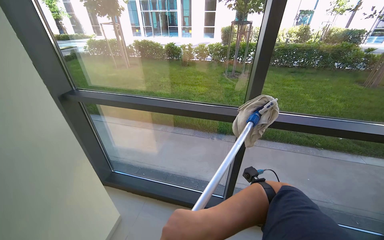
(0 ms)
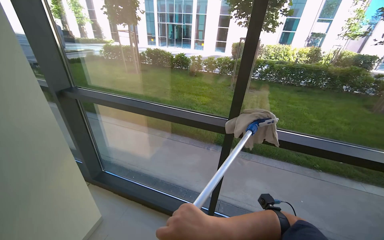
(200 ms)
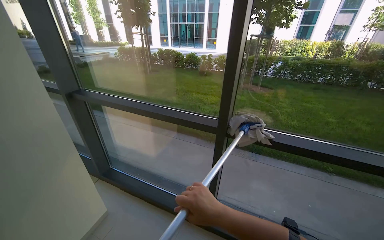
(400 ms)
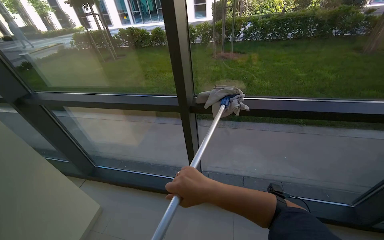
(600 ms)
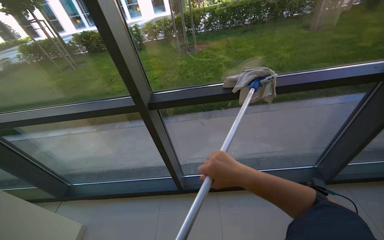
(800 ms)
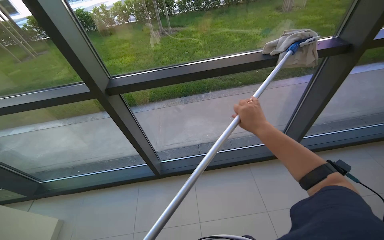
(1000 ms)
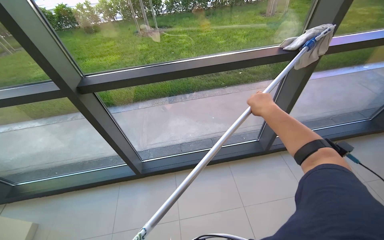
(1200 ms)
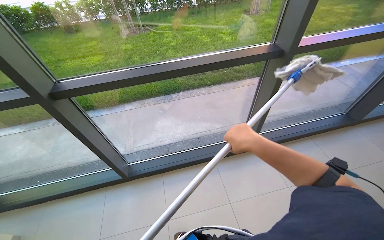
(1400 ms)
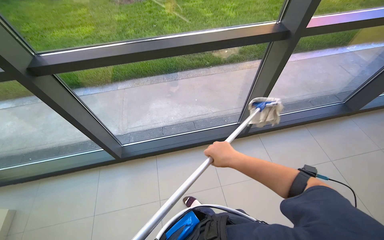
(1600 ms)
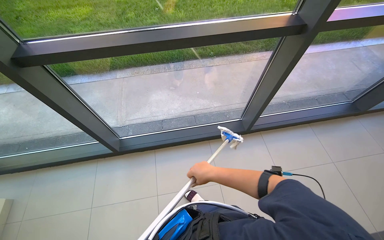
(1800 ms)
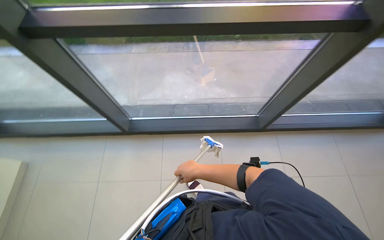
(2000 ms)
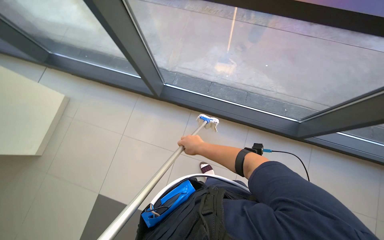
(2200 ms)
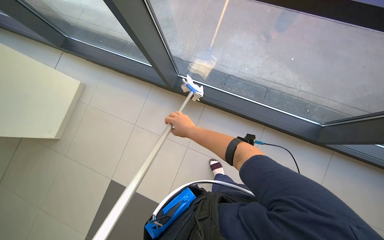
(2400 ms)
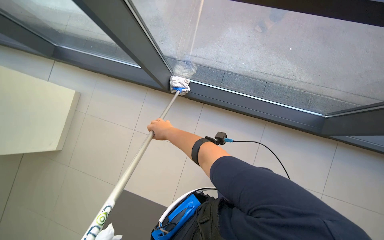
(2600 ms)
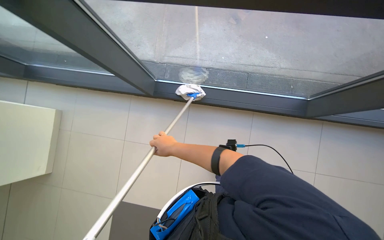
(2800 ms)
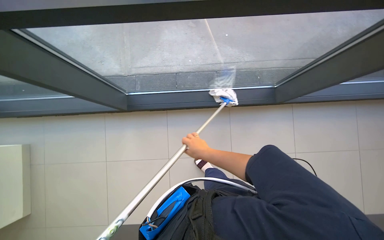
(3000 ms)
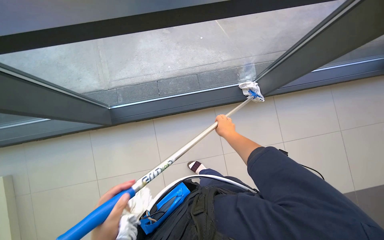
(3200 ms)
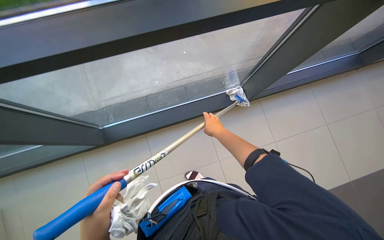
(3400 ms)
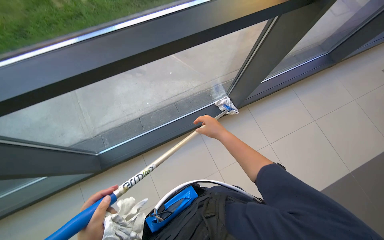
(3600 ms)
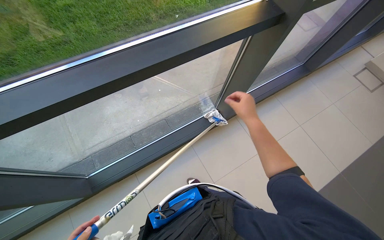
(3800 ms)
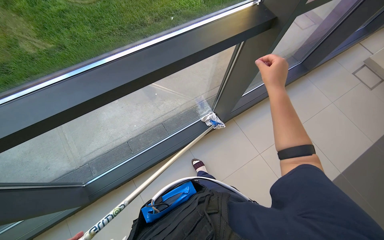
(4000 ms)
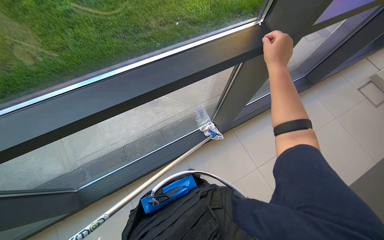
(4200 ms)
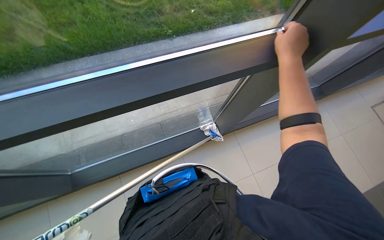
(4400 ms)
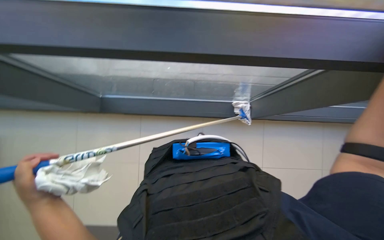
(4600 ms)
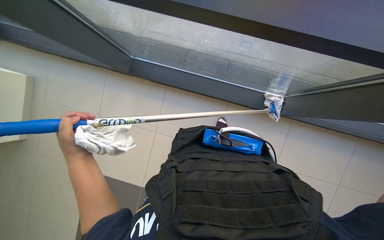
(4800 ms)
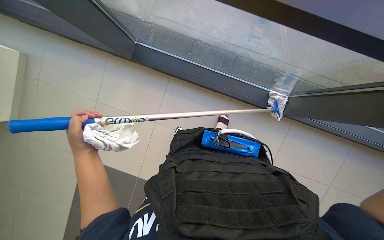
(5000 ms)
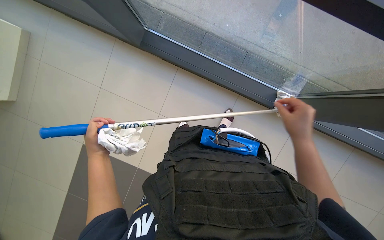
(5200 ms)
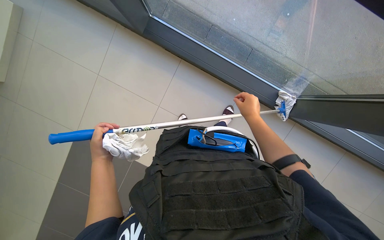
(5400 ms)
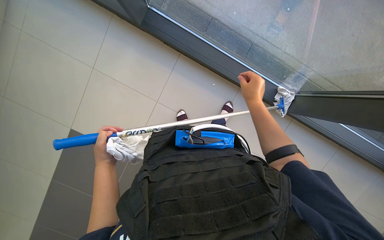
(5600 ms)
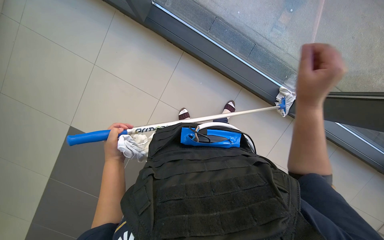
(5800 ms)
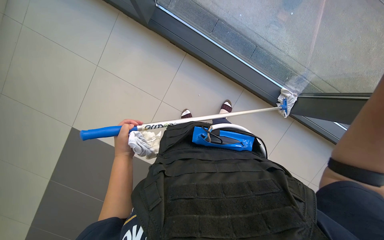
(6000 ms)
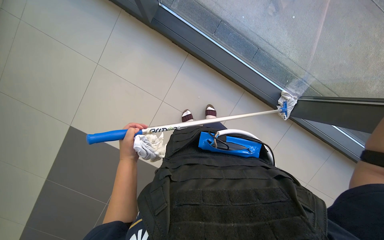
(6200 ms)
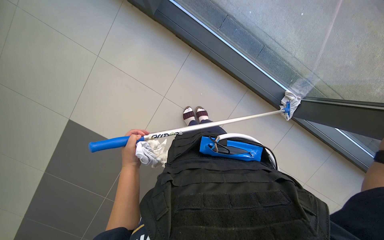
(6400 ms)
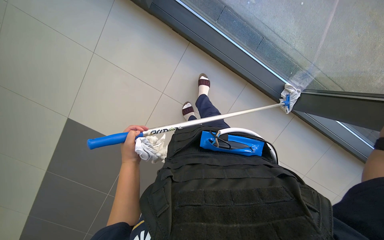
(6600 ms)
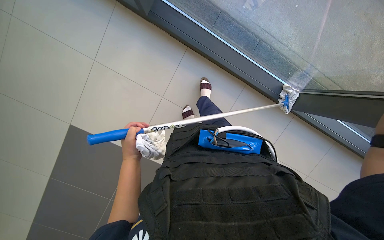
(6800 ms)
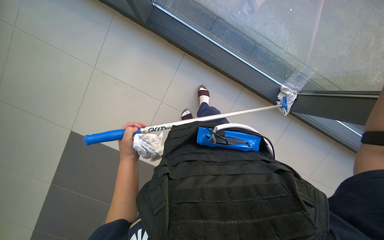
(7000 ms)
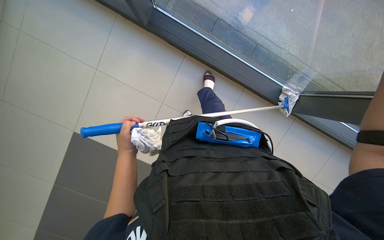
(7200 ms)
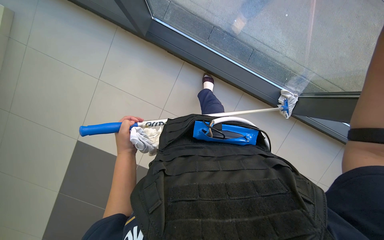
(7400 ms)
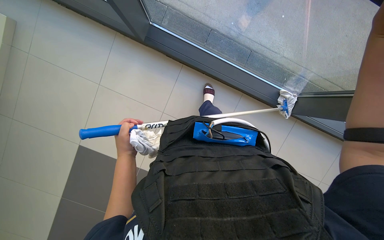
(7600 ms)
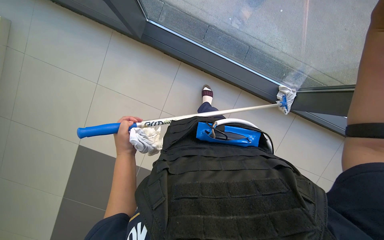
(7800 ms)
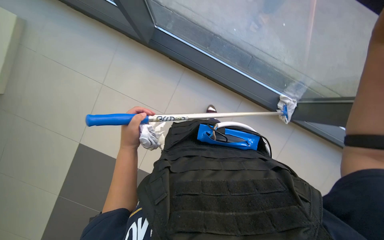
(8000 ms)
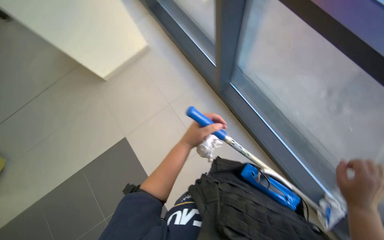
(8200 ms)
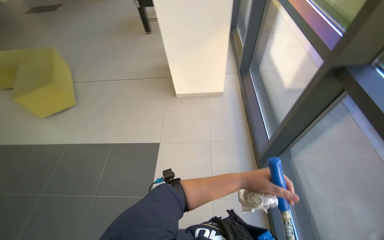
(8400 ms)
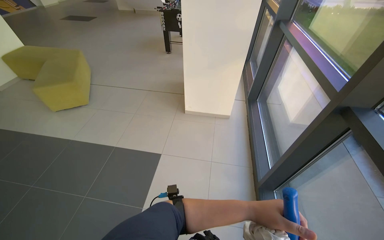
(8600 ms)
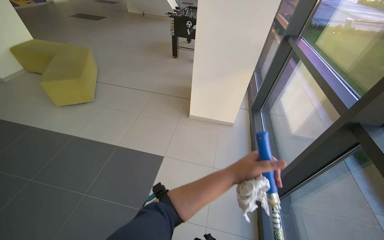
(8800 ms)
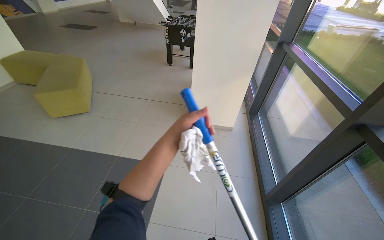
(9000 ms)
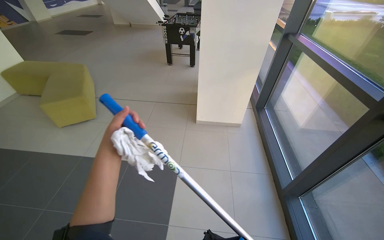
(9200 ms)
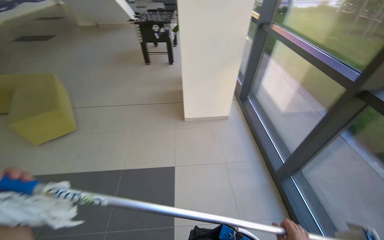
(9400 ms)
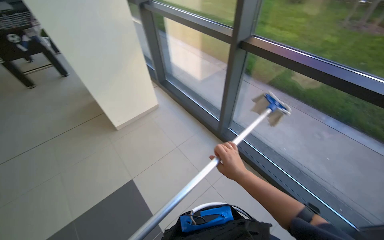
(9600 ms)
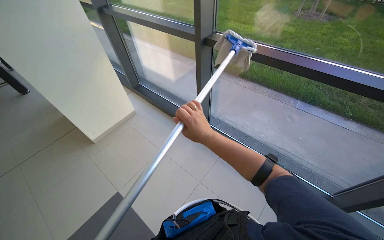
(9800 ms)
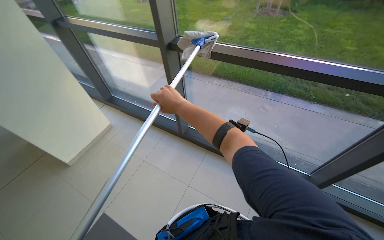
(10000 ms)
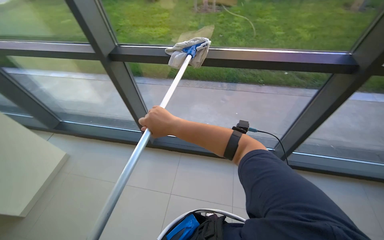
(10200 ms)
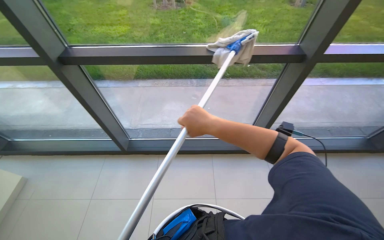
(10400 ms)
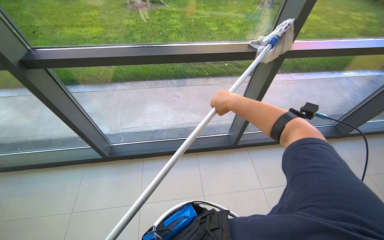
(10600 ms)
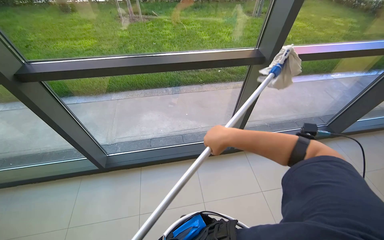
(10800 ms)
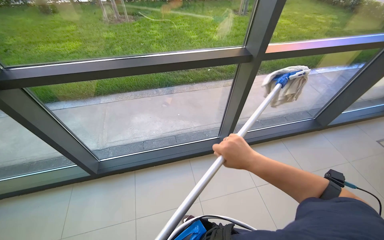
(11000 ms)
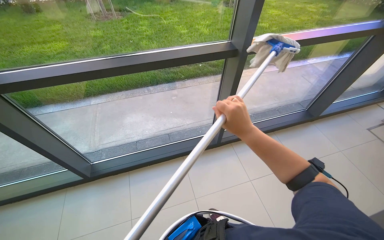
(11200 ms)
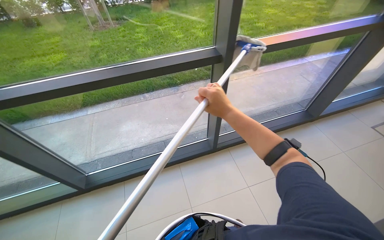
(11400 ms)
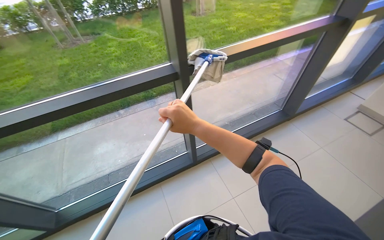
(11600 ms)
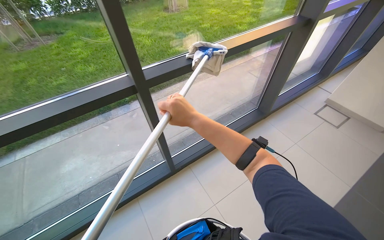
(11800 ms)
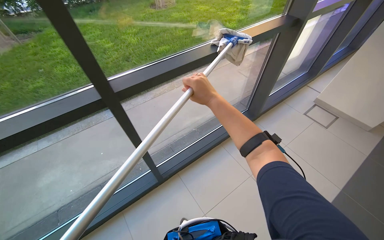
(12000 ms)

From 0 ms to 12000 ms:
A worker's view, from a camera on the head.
Job: cleaning windows.
The whole recording: Cleaning glass windows. The worker cleans the glass windows using a long-handled tool with a cloth.
From 0 ms to 1600 ms: The camera travels approximately 80 cm. The head turns to the right by some 30 degrees. The view tips downward by about 20 degrees.
From 1600 ms to 3000 ms: The right hand goes some 25 cm farther from the camera.
From 3000 ms to 4400 ms: The camera pitches upward, by roughly 15 degrees.
From 4400 ms to 6000 ms: The head rotates some 45 degrees to the left. The wearer looks approximately 35 degrees further downward.
From 7600 ms to 9000 ms: The wearer moves roughly 50 cm. The head rotates roughly 65 degrees to the left. The camera pitches upward, by approximately 35 degrees.
From 9000 ms to 10400 ms: The head turns to the right by some 100 degrees.
From 10400 ms to 12000 ms: The wearer moves about 70 cm. The head turns to the right by approximately 35 degrees.

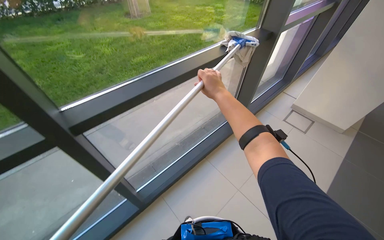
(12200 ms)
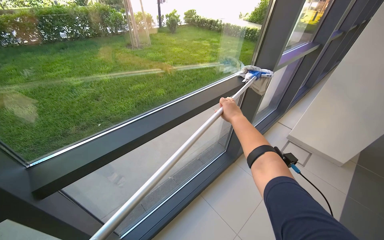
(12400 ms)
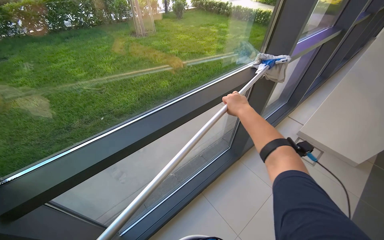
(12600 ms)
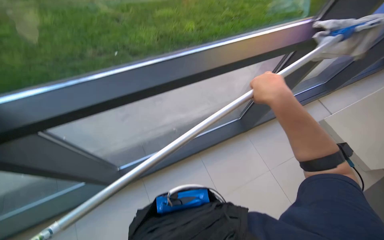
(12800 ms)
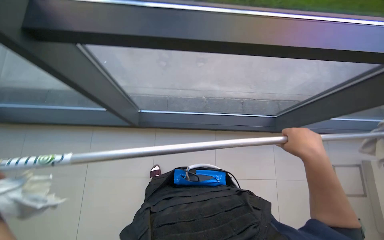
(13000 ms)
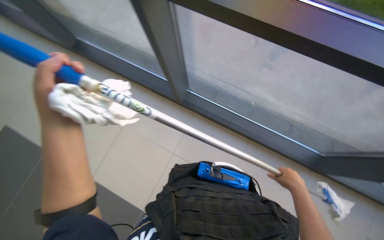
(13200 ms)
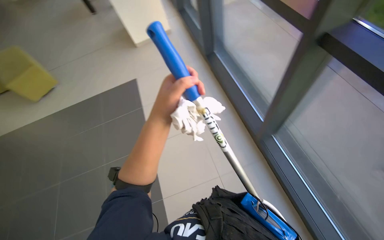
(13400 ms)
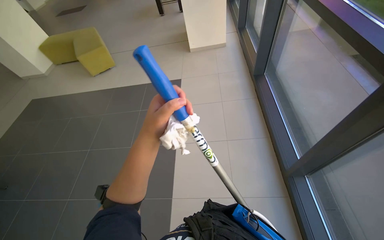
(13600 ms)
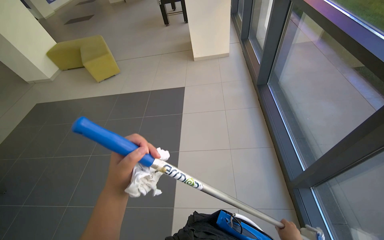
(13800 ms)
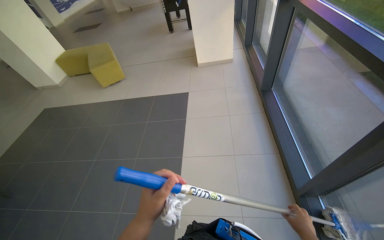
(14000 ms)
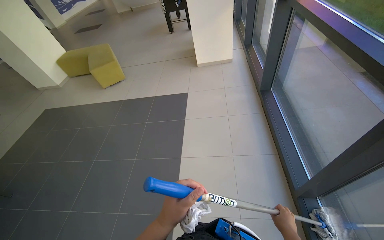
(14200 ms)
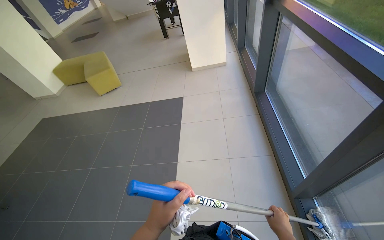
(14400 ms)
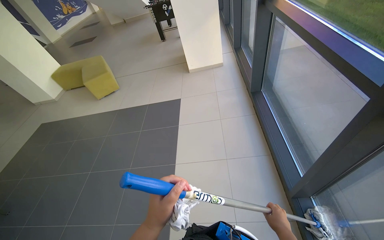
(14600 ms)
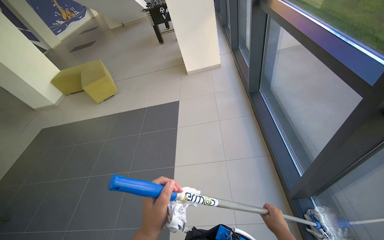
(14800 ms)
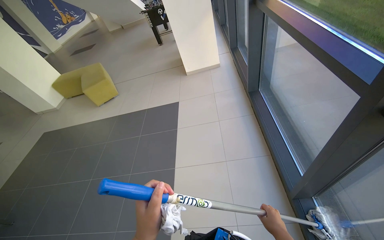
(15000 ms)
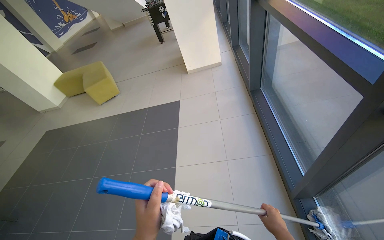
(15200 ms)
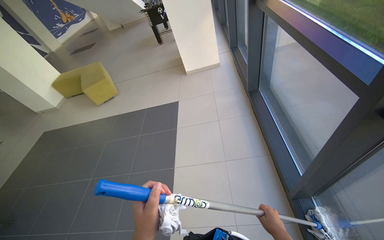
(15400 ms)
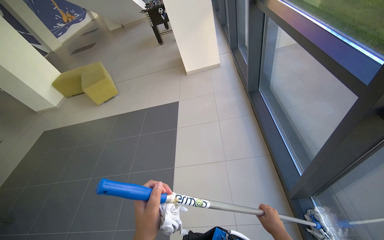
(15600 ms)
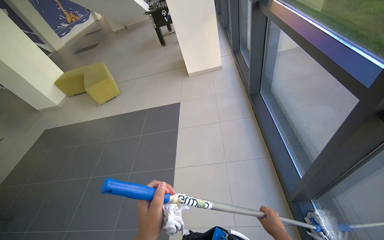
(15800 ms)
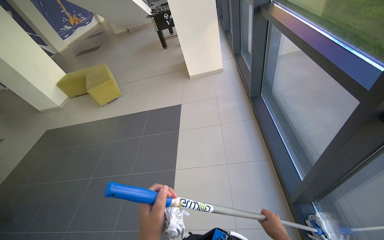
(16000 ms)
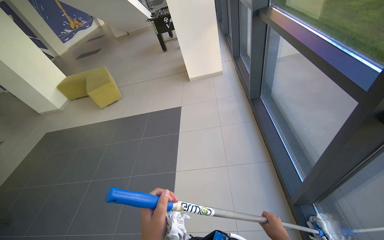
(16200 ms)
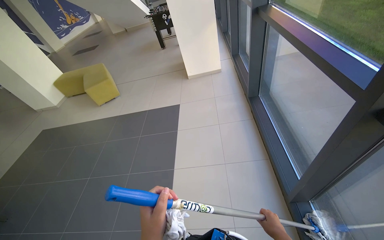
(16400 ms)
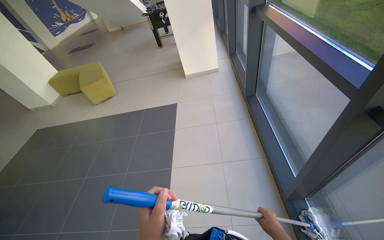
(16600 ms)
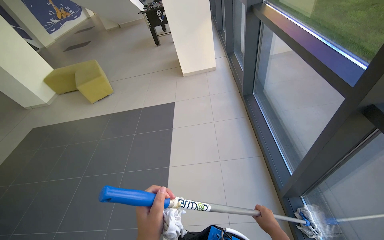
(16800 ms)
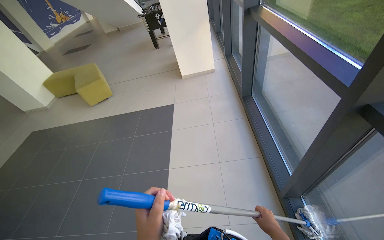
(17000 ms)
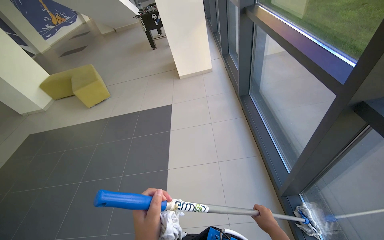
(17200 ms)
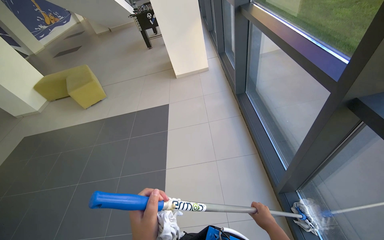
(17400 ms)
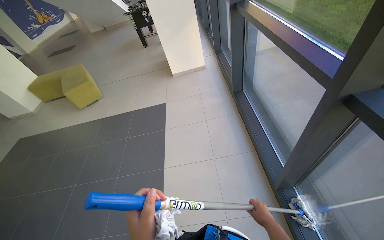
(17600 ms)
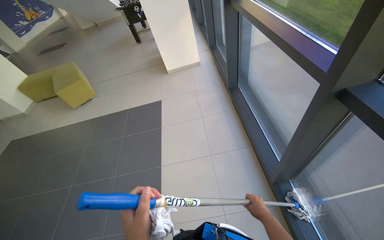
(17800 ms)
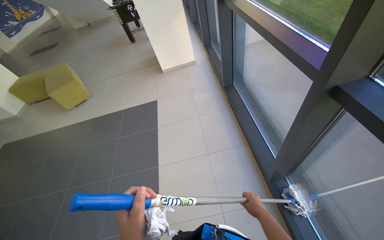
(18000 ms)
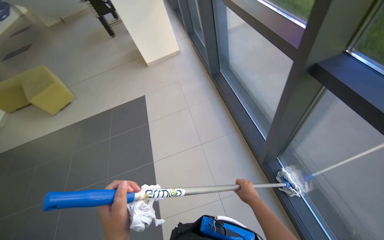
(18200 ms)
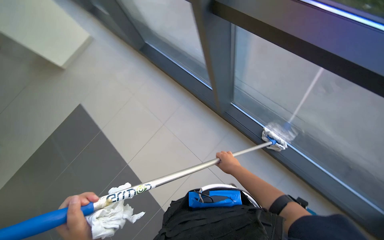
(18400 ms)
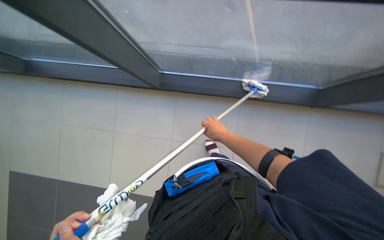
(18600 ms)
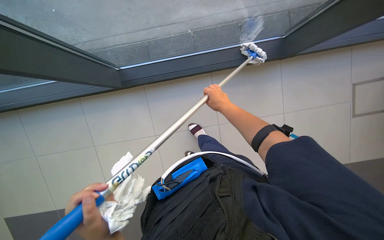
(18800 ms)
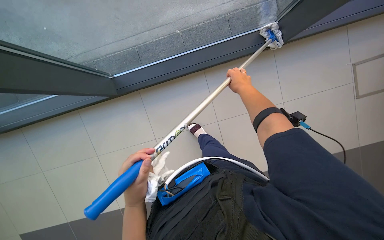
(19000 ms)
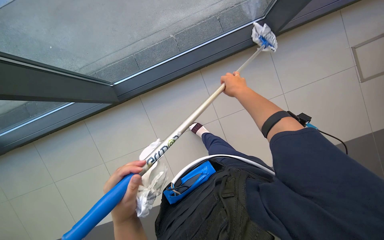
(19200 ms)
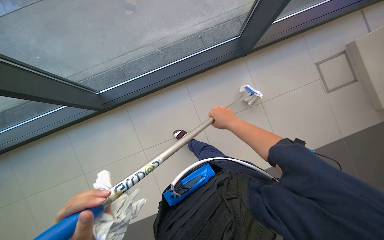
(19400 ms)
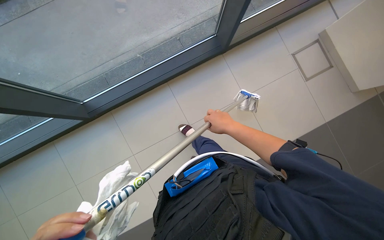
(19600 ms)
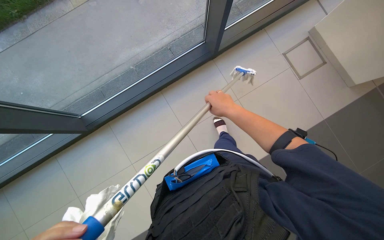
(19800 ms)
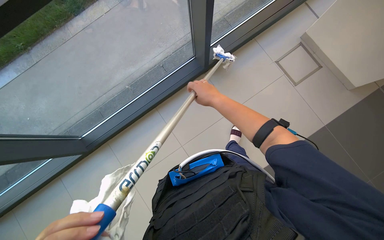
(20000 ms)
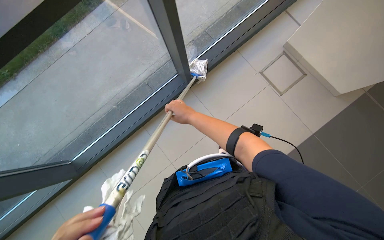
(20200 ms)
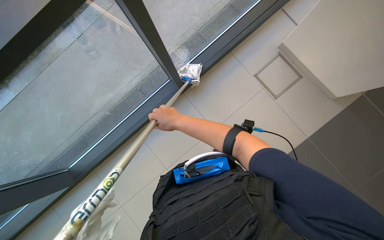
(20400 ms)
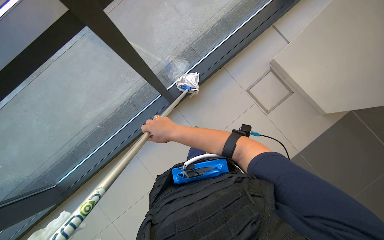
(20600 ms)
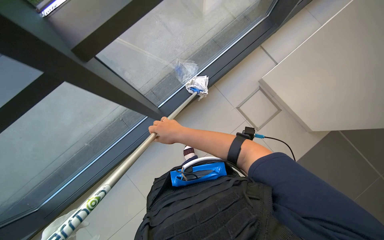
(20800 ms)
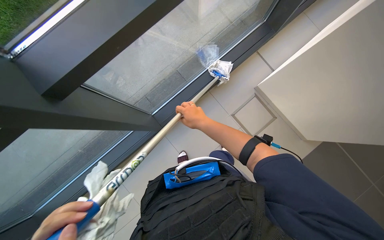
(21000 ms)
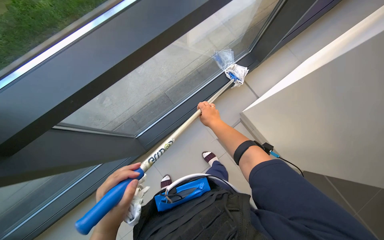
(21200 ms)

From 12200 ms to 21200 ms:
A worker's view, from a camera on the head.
Job: cleaning windows.
The whole recording: Cleaning glass windows. The worker cleans the glass windows using a long-handled tool with a cloth.
From 12200 ms to 13800 ms: The wearer looks some 35 degrees further to the left.
From 18200 ms to 19800 ms: The wearer looks some 50 degrees further to the right. The camera pitches downward, by approximately 15 degrees.
From 19800 ms to 21200 ms: The wearer looks roughly 20 degrees further upward. The right hand reaches approximately 15 cm to the left, then returns.
